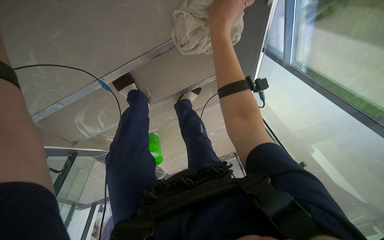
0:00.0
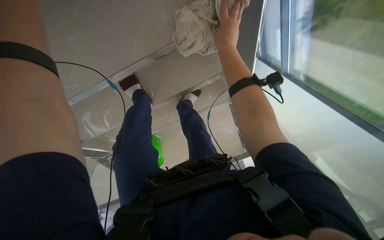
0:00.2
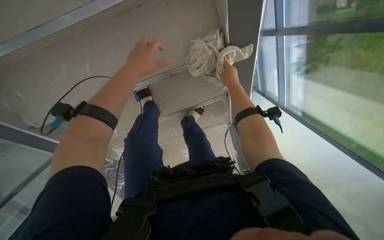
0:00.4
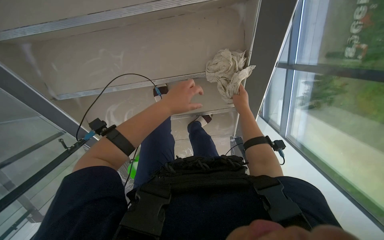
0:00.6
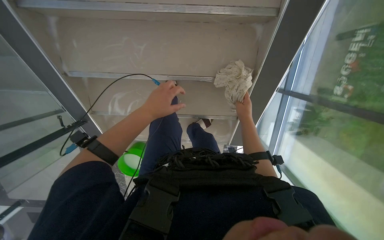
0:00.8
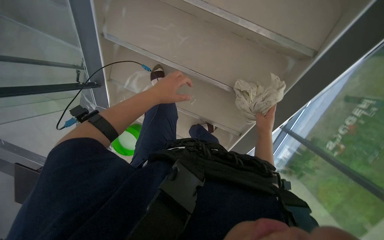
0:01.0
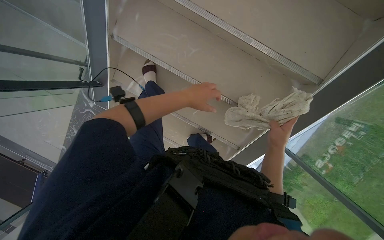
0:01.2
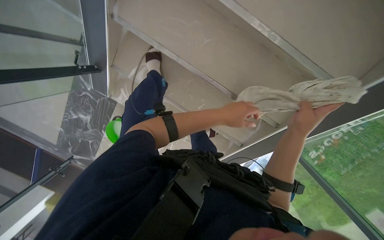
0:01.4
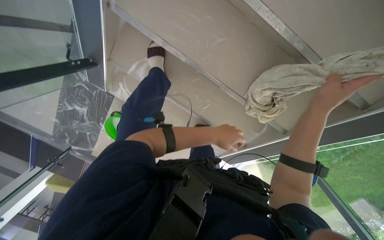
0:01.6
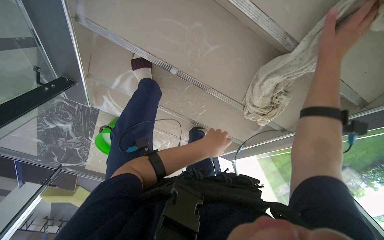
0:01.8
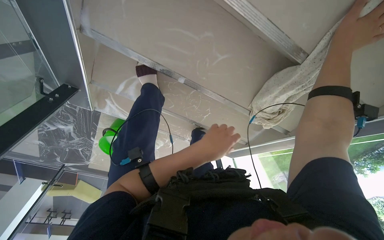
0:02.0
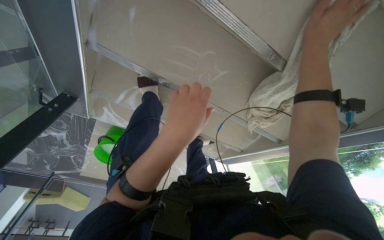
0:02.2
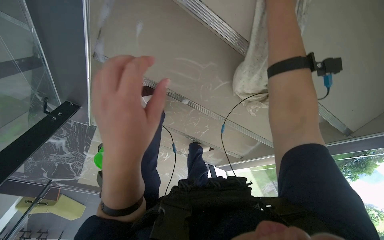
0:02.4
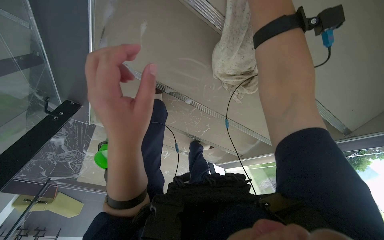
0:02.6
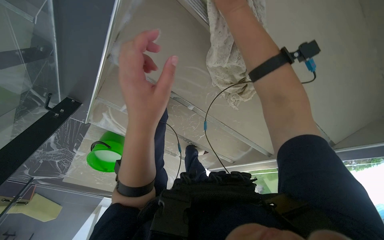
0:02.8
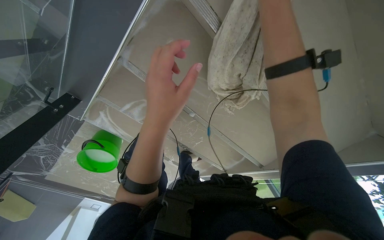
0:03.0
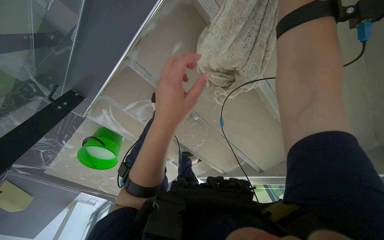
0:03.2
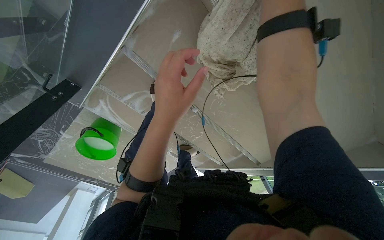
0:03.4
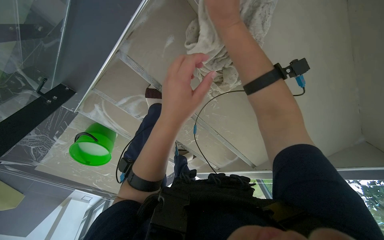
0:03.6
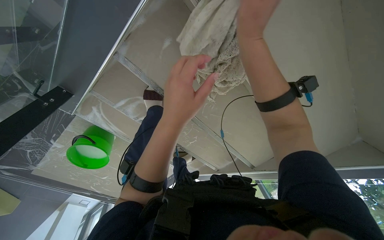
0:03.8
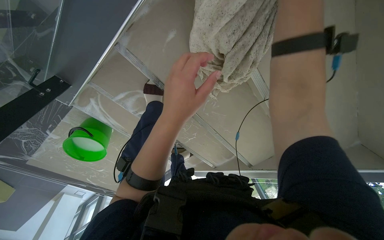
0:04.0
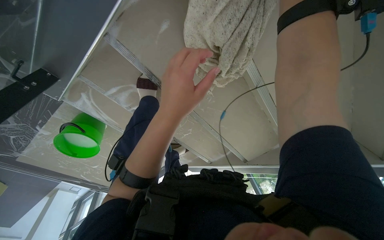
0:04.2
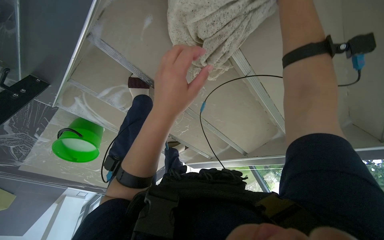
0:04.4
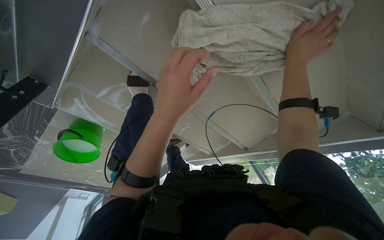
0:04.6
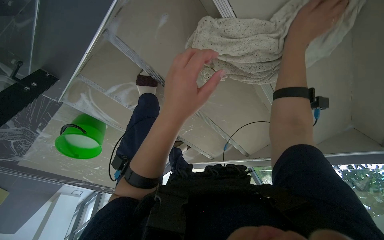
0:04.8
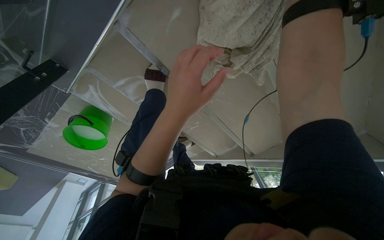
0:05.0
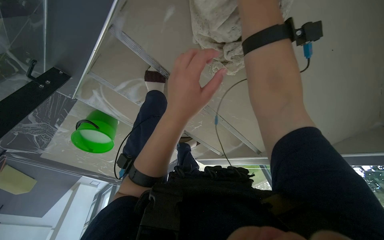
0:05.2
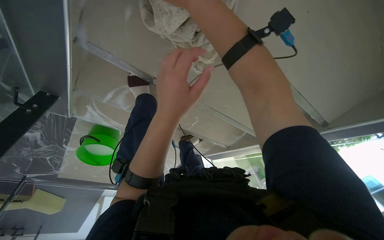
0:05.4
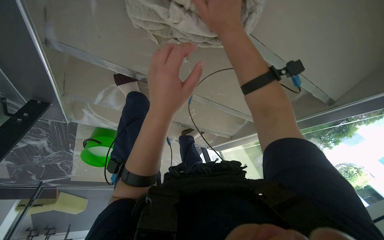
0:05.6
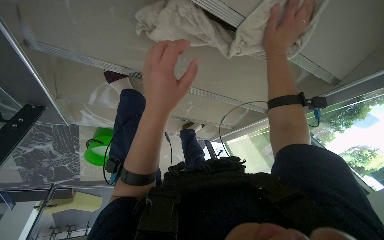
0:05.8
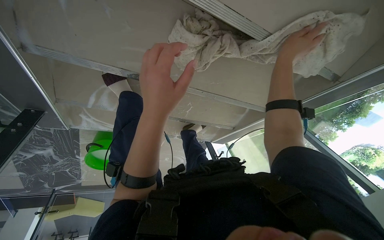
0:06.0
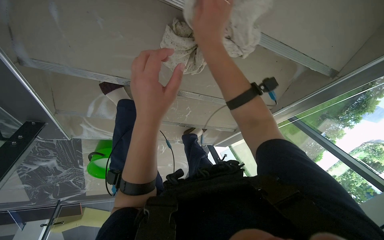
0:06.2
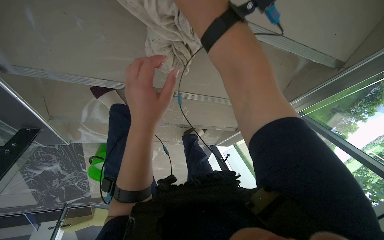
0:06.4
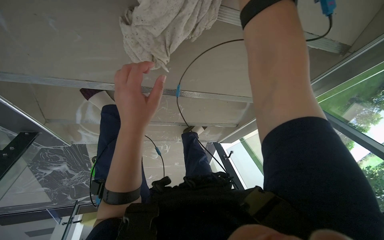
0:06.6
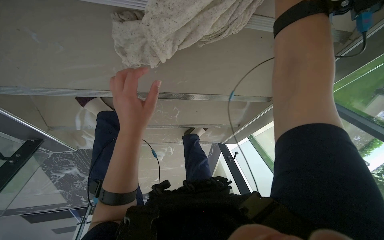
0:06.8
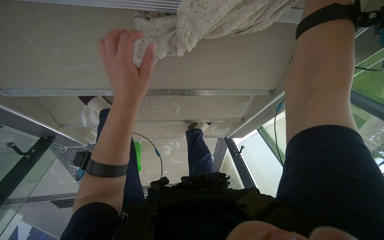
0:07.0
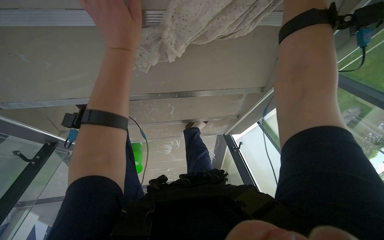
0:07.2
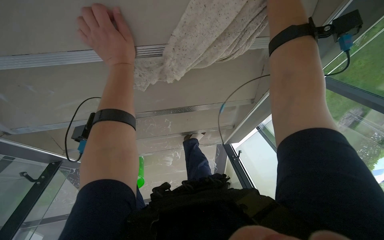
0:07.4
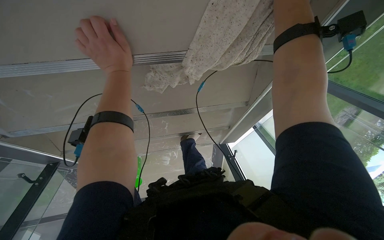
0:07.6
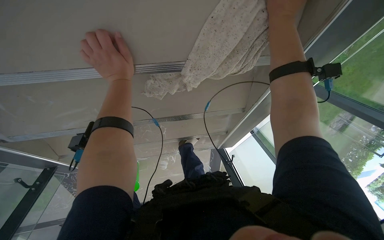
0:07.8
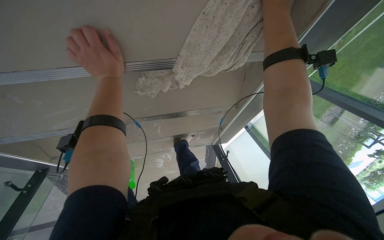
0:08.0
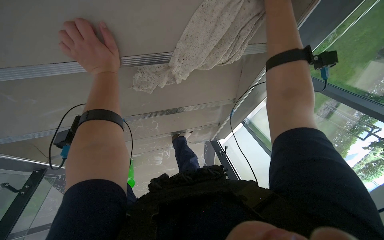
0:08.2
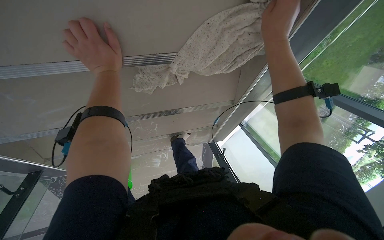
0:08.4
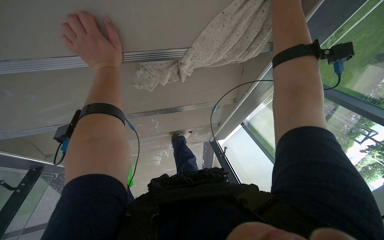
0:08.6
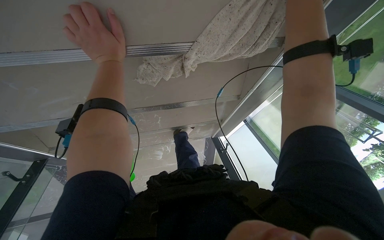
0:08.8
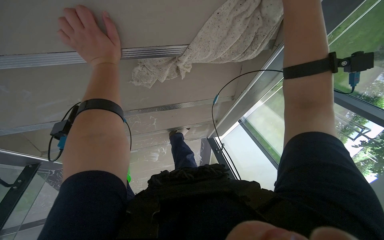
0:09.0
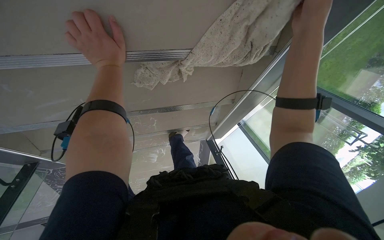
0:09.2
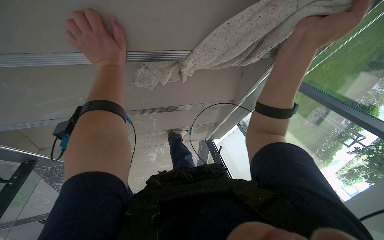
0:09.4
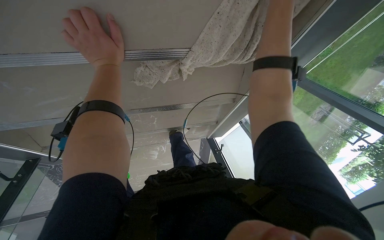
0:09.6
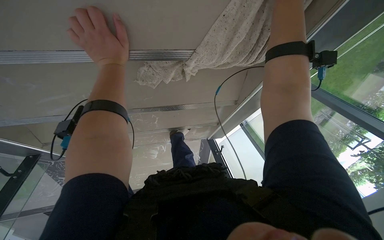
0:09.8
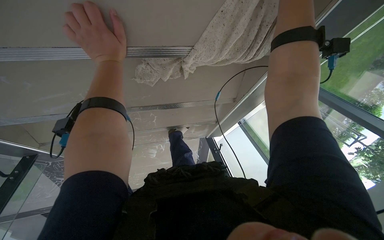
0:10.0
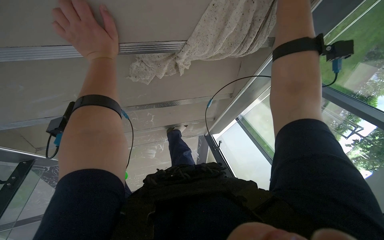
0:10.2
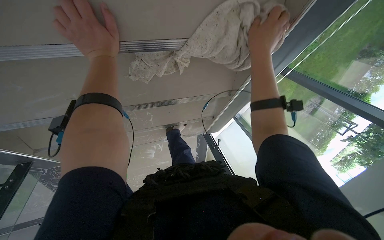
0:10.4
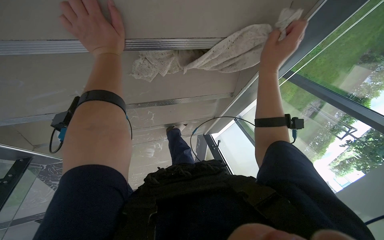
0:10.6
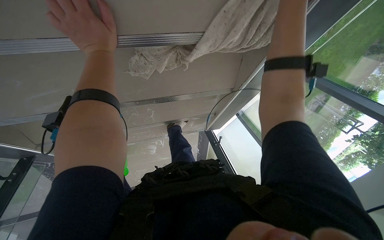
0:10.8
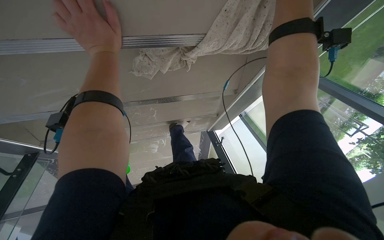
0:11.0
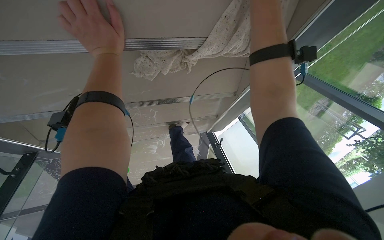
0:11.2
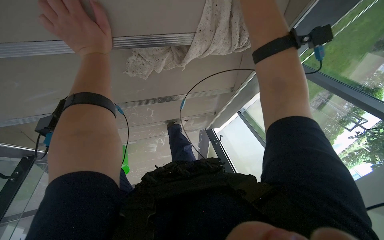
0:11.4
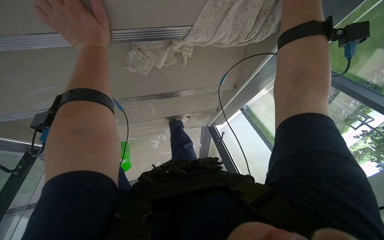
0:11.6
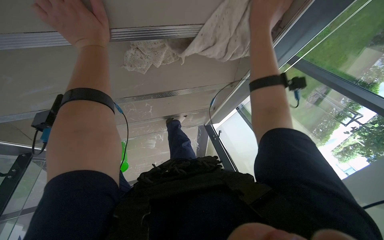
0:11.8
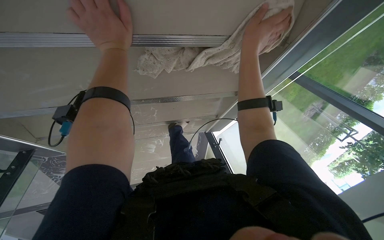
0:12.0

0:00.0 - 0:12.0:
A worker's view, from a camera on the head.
Job: wiping surfaces.
The whole recording: Wiping stairs and railings. The worker wipes the glass railing and the underside of the stairs with a cloth.
0:00.0 - 0:01.6: The camera is carried some 50 cm. The view tilts approximately 15 degrees upward. Everything in view rotates roughly 55 degrees clockwise.
0:01.6 - 0:03.0: The camera travels some 50 cm. The view pans to the right by approximately 15 degrees.
0:06.0 - 0:07.6: The camera sweeps to the left, by roughly 15 degrees. The left hand shifts approximately 30 cm up the picture and farther from the camera.
0:09.0 - 0:10.4: The right hand moves up and down the picture over approximately 15 cm, changing direction 2 times.

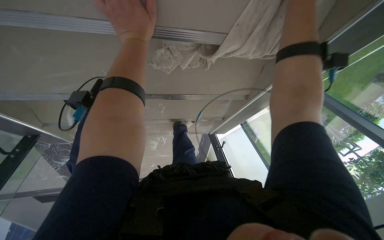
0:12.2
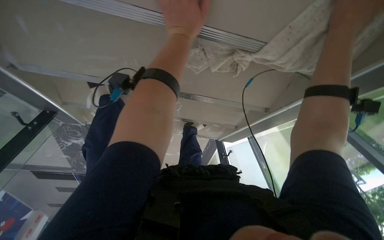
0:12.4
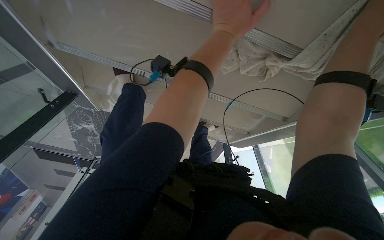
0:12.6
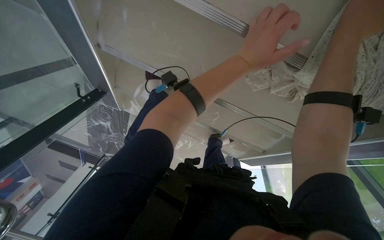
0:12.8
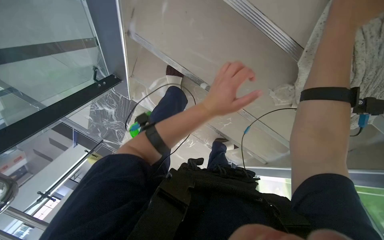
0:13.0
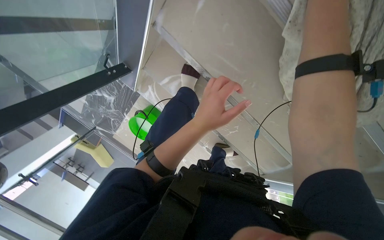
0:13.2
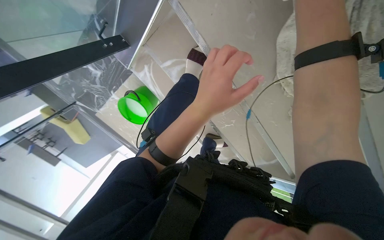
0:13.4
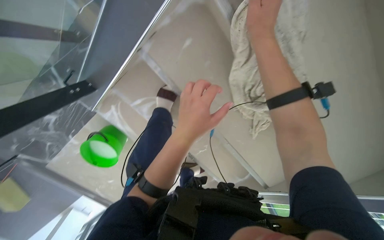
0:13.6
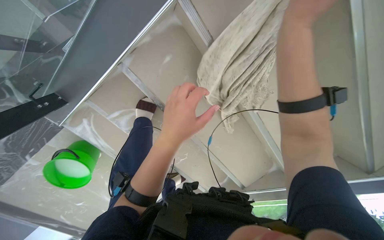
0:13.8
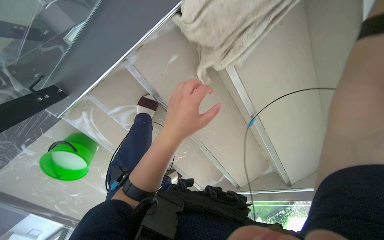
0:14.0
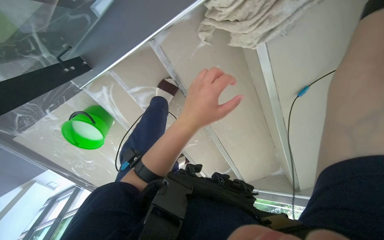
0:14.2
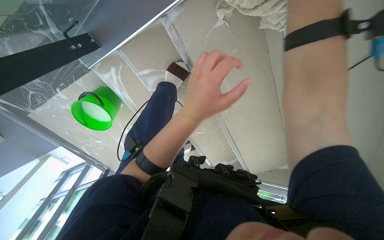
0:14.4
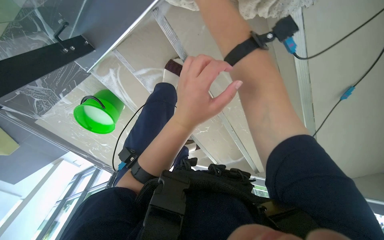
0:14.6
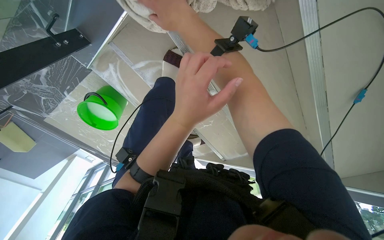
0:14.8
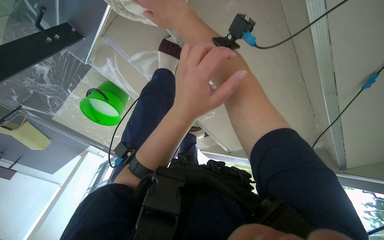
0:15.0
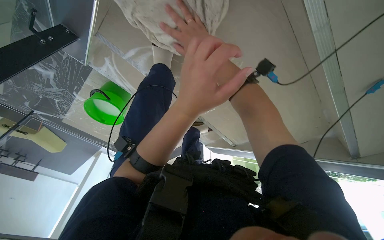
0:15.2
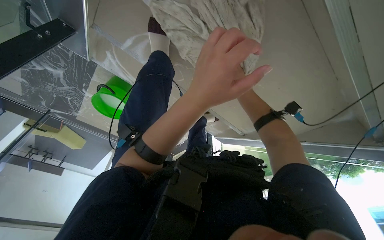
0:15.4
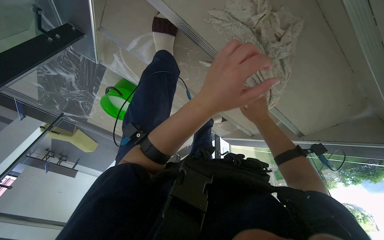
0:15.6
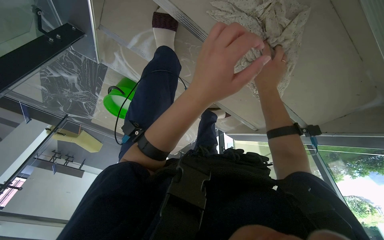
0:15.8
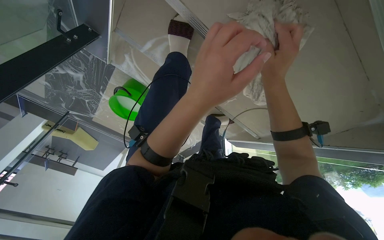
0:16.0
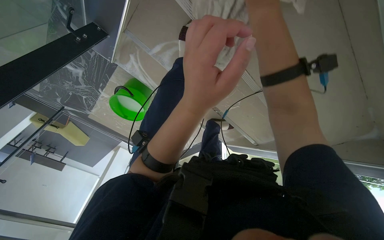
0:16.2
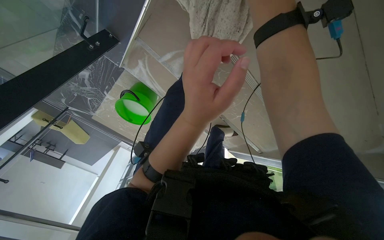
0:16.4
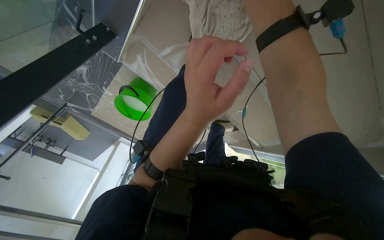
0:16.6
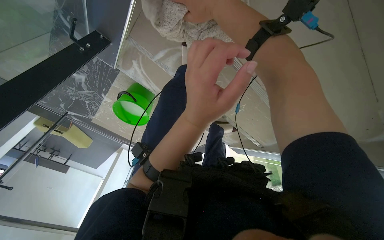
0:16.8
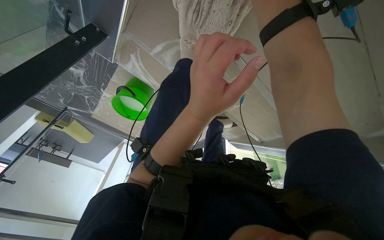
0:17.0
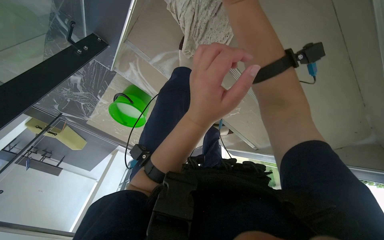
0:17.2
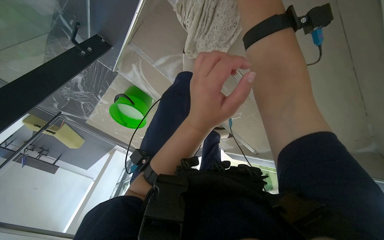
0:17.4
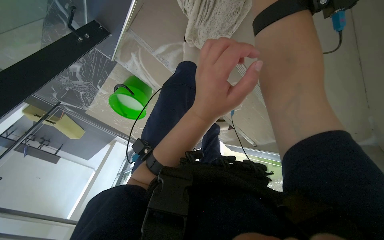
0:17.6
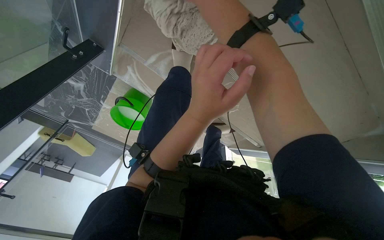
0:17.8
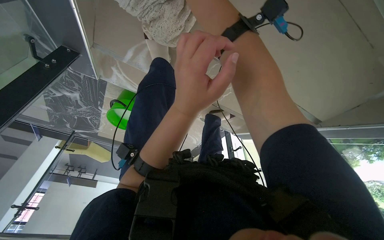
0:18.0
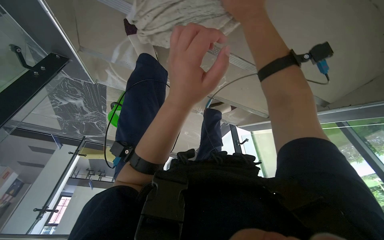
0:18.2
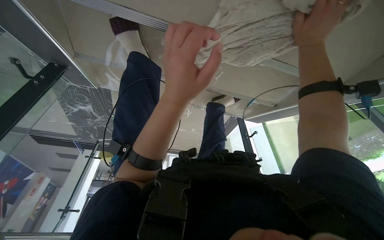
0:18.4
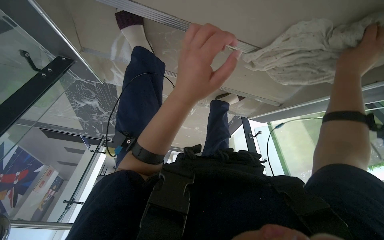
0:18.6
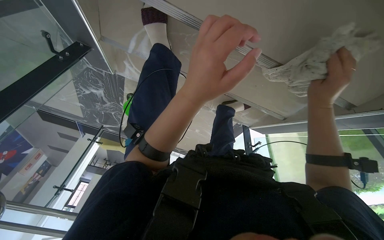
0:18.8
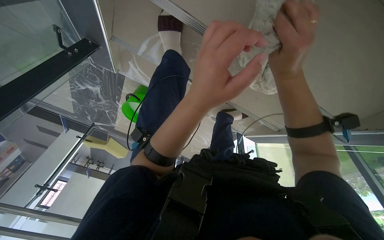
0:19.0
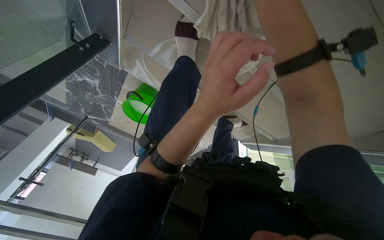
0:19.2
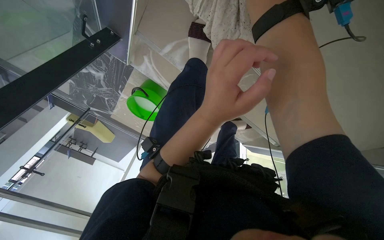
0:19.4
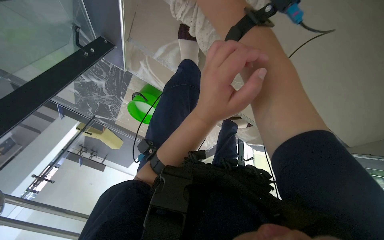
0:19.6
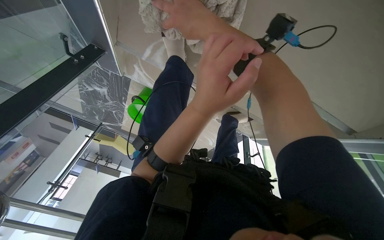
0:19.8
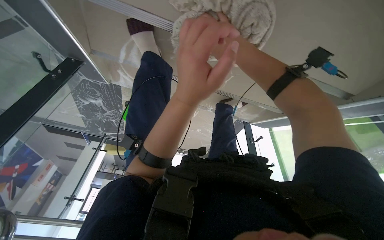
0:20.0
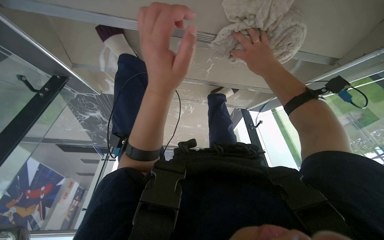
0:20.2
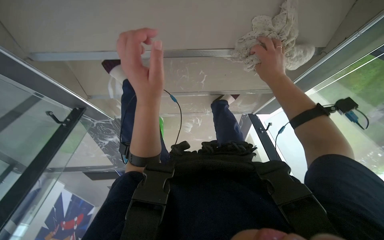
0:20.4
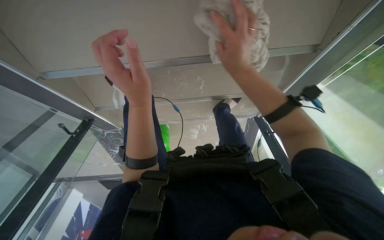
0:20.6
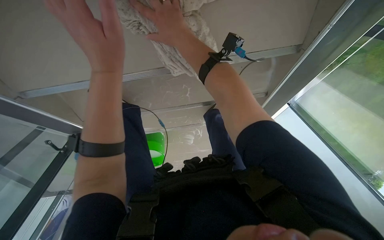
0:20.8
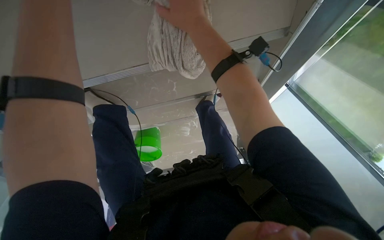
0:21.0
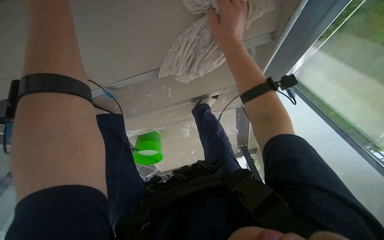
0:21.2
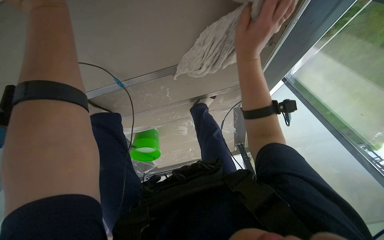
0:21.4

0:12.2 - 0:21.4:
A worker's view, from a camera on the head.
Job: wiping surfaces.
The whole recording: Wiping stairs and railings. The worker wipes the glass railing and the underside of the stairs with a cloth.
0:12.2 - 0:13.8: The camera travels approximately 60 cm. The camera sweeps to the right, by some 30 degrees. The camera pitches upward, by some 15 degrees. Everything in view rotates some 35 degrees clockwise.
0:13.8 - 0:15.2: The view pans to the left by about 15 degrees. The view tips downward by about 20 degrees.
0:19.8 - 0:21.4: The scene rotates counterclockwise by some 35 degrees.
